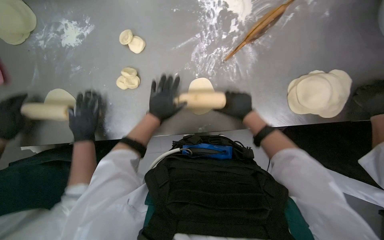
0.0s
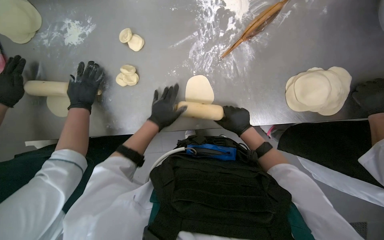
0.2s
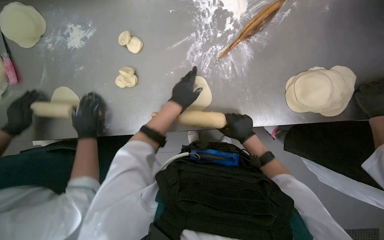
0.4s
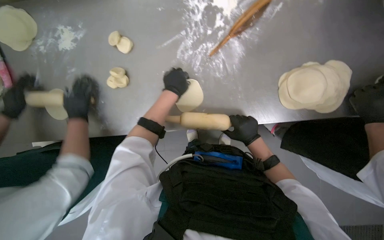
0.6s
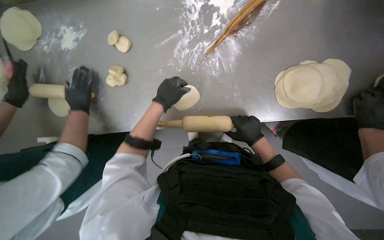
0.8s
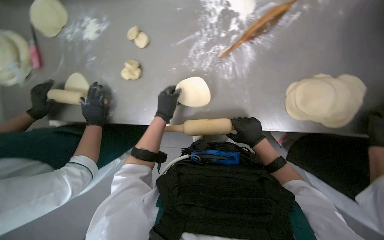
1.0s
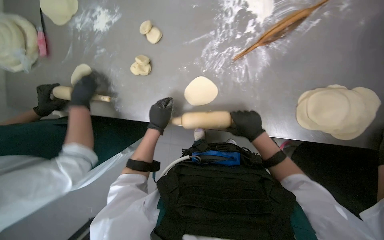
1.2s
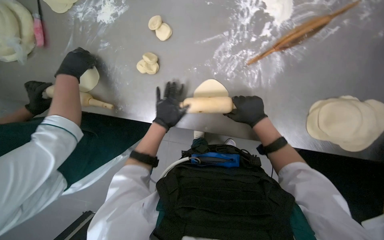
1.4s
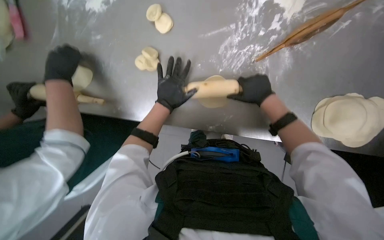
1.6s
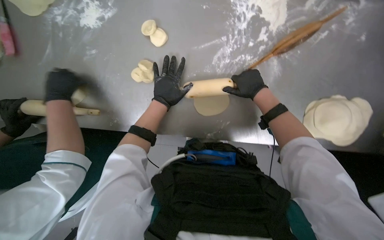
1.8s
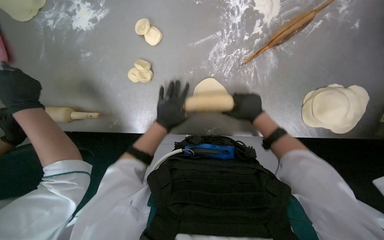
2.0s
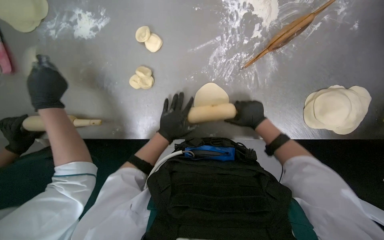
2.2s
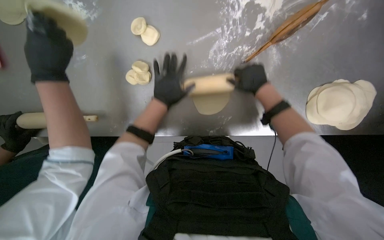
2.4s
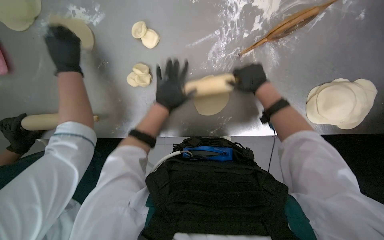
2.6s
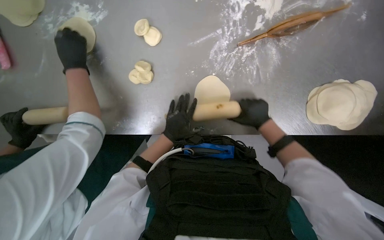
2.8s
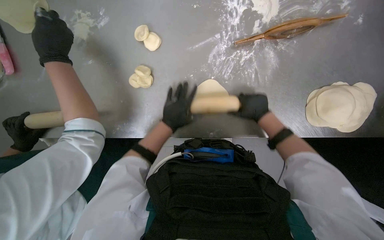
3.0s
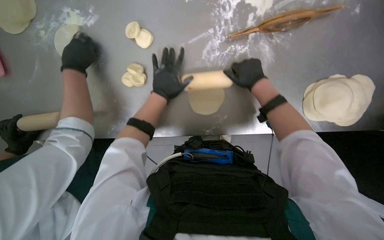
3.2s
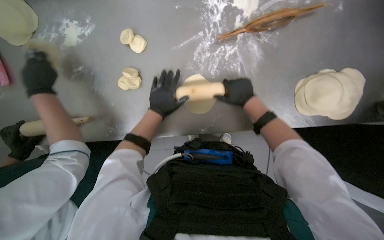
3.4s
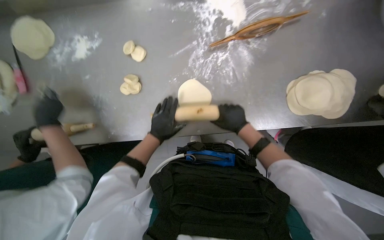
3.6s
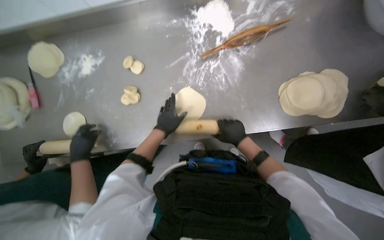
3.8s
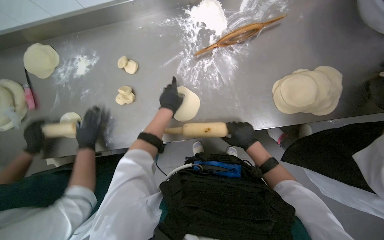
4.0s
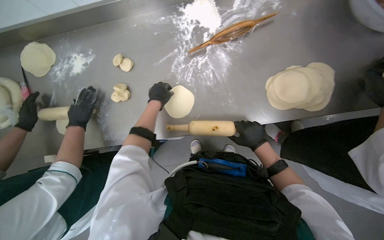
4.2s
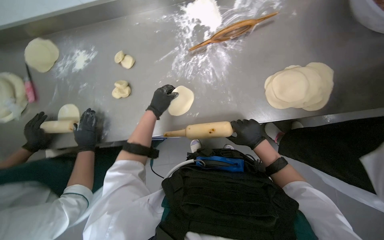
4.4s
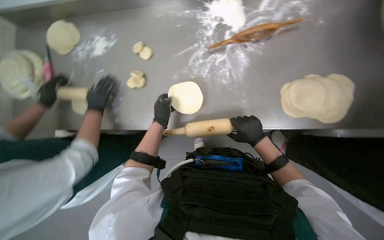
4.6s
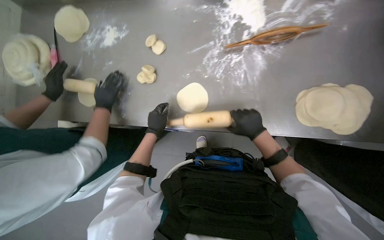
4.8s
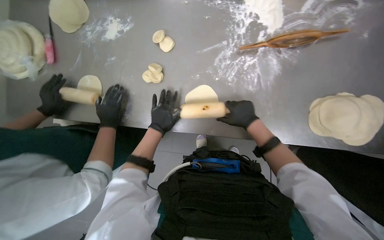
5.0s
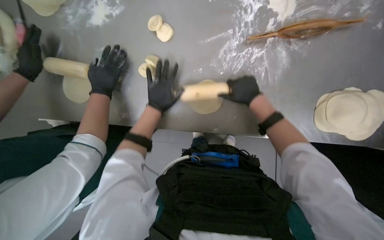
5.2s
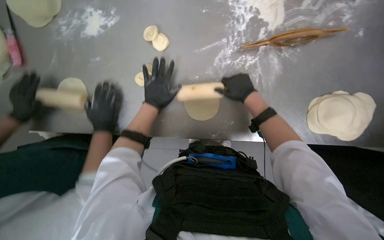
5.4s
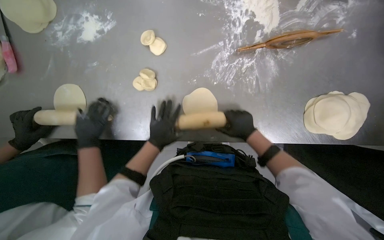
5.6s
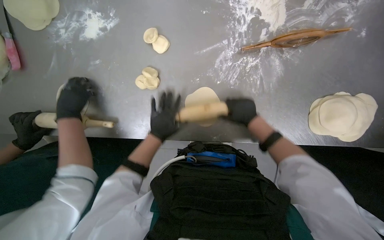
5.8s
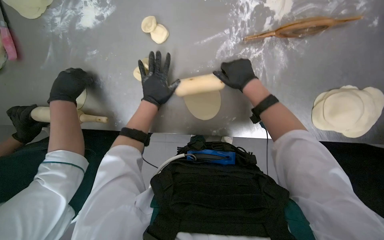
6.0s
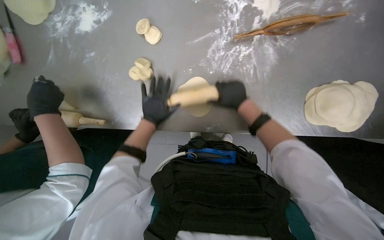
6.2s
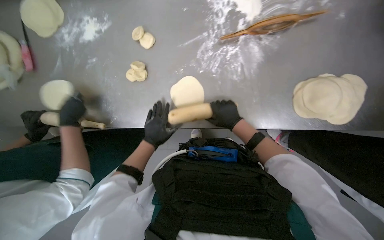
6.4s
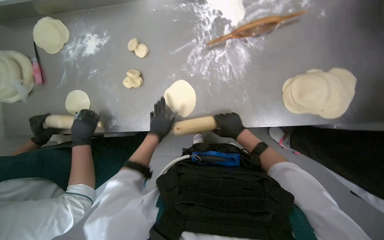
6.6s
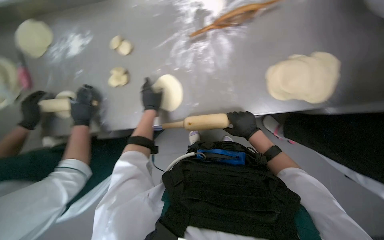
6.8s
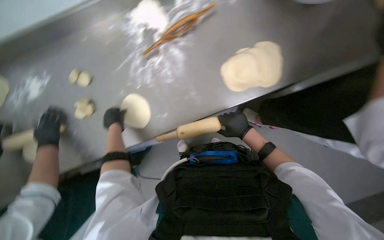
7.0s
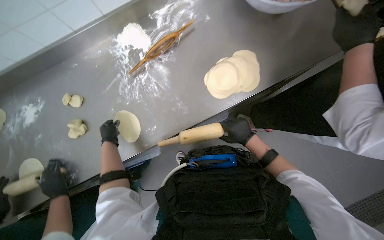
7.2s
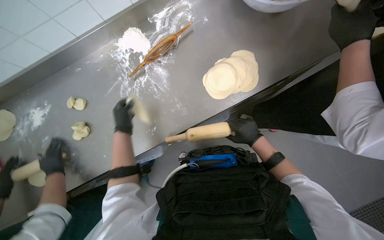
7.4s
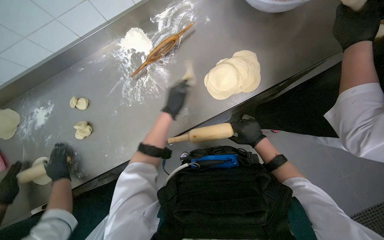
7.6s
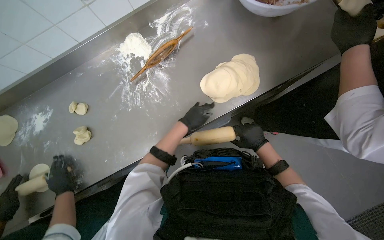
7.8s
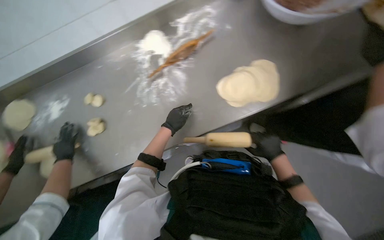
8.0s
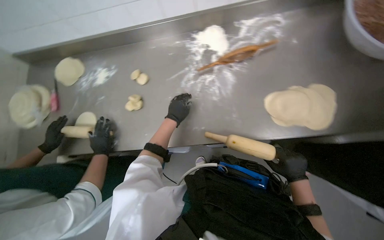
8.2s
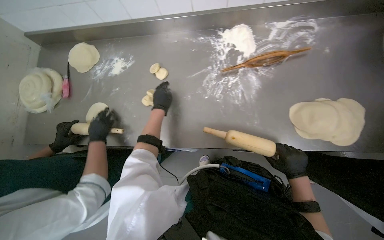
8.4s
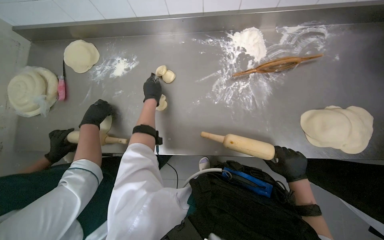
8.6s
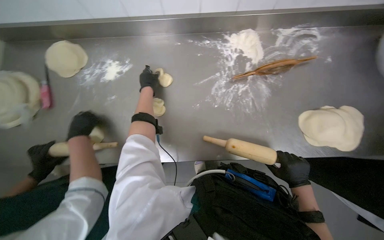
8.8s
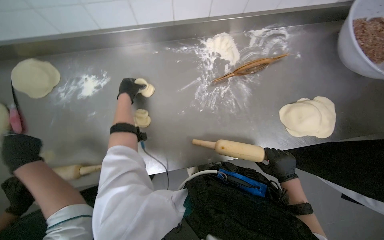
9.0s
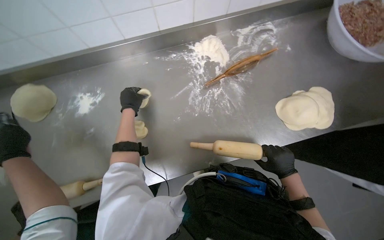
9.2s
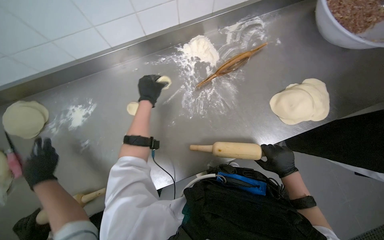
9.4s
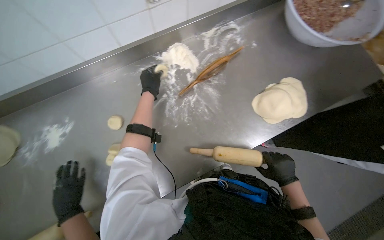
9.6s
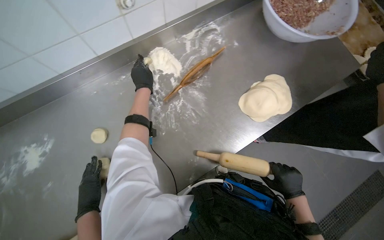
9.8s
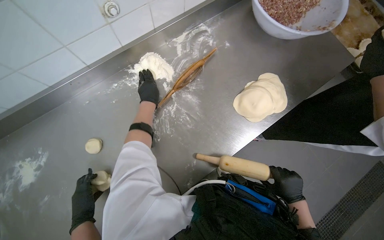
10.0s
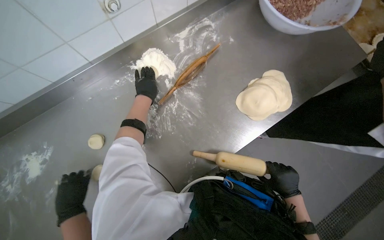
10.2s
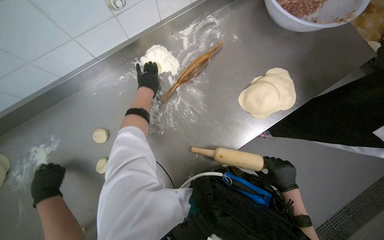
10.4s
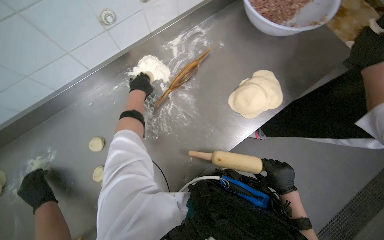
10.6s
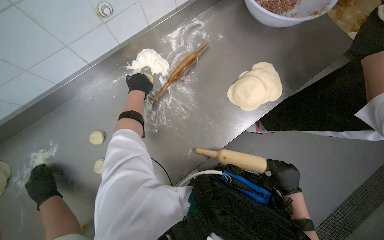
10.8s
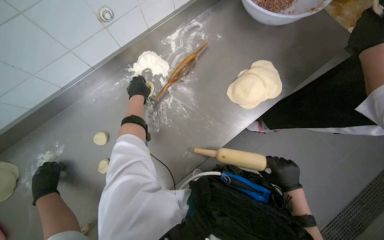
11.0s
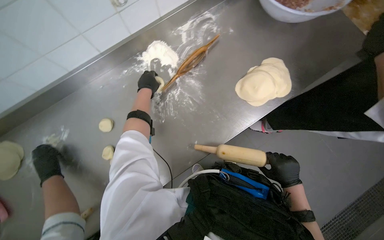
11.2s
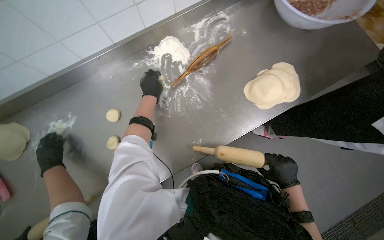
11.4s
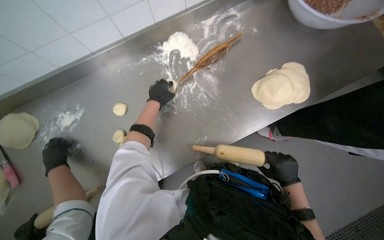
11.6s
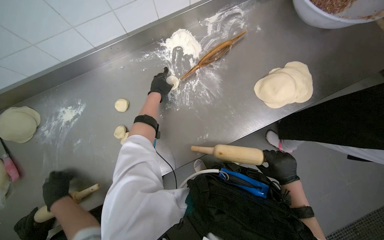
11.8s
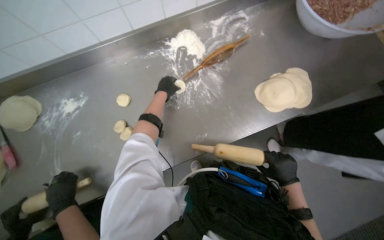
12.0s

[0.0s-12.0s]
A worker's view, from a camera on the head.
Job: preparing food.
The whole recording: Rolling dough circles. The worker uses a rolling pin to flatten small dough circles on the metal table.
0.0s to 1.6s: The right hand goes down the picture and returns, roughly 10 cm each way, while the left hand moves up and down the picture over about 15 cm, changing direction 2 times.
1.6s to 3.0s: The right hand swings up and down the picture, roughly 10 cm each way, with 2 reversals; the left hand swings up and down the picture, approximately 10 cm each way, with 2 reversals.
3.0s to 4.4s: The right hand is displaced down the picture by some 15 cm, while the left hand goes up and down the picture, roughly 15 cm each way, reversing 2 times.
4.4s to 6.0s: The camera pitches downward, by some 15 degrees. The right hand swings up and down the picture, roughly 20 cm each way, with 2 reversals; the left hand moves up and down the picture over approximately 15 cm, changing direction 3 times.
6.0s to 7.6s: The camera travels roughly 40 cm. The camera pitches upward, by about 15 degrees. The scene turns about 30 degrees counterclockwise in the picture.
7.6s to 9.0s: The left hand travels to the left and up the picture by approximately 40 cm.
9.0s to 10.4s: The left hand moves to the right, approximately 25 cm.

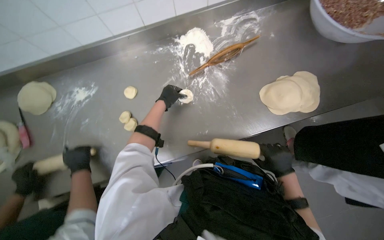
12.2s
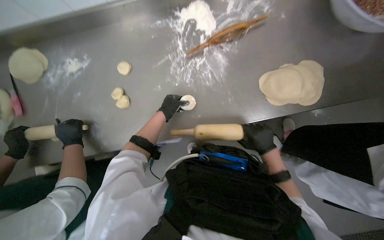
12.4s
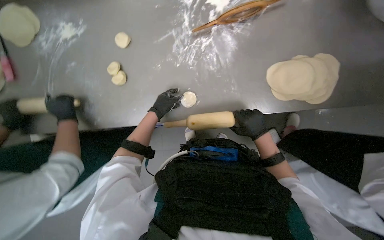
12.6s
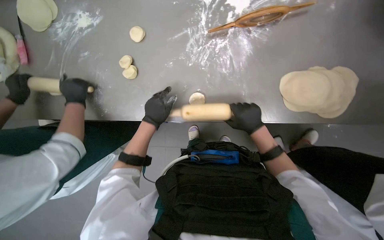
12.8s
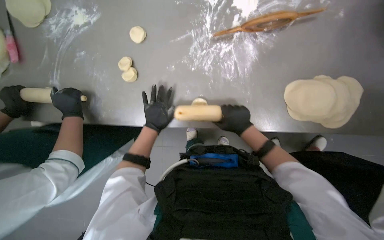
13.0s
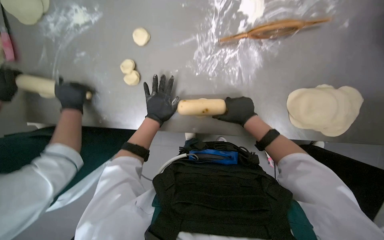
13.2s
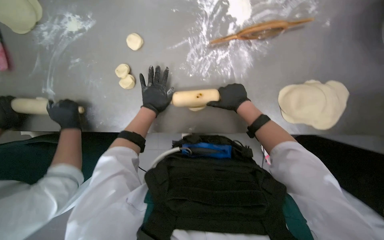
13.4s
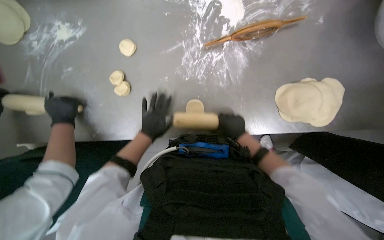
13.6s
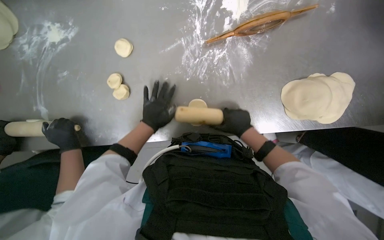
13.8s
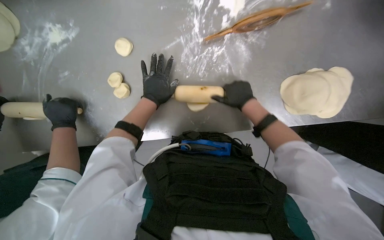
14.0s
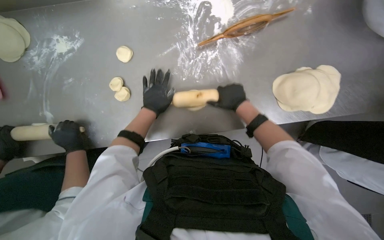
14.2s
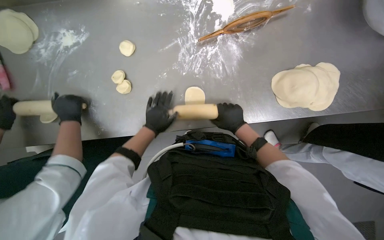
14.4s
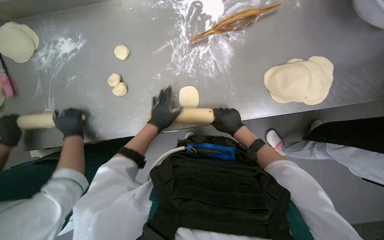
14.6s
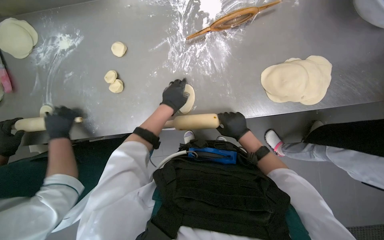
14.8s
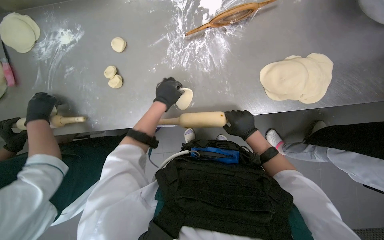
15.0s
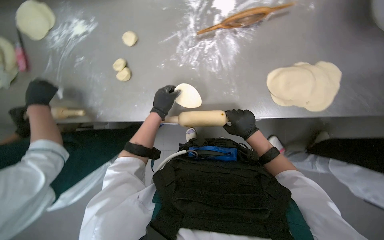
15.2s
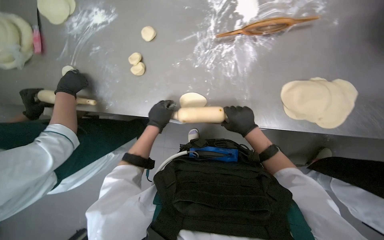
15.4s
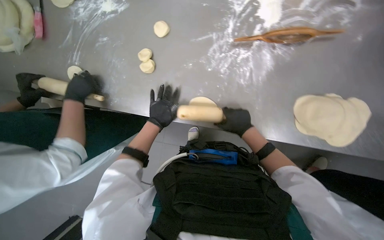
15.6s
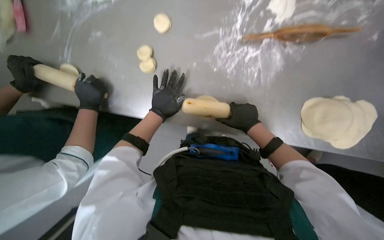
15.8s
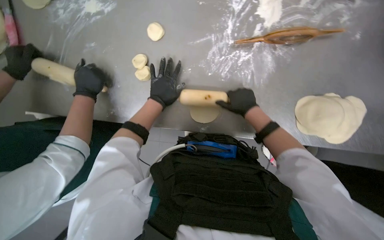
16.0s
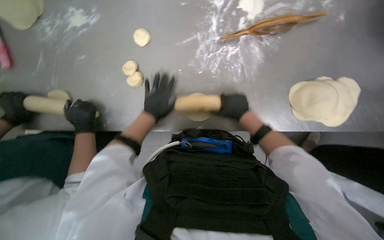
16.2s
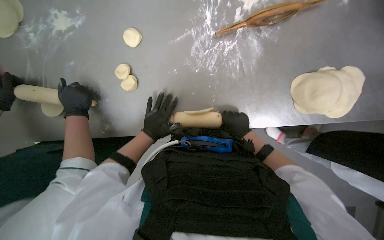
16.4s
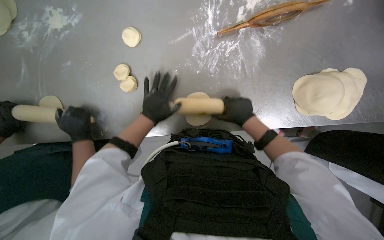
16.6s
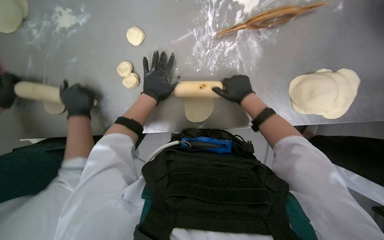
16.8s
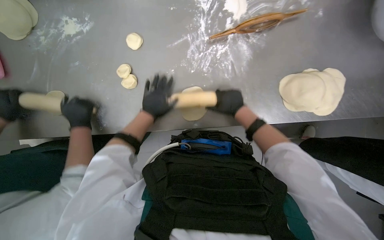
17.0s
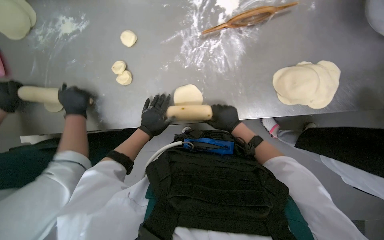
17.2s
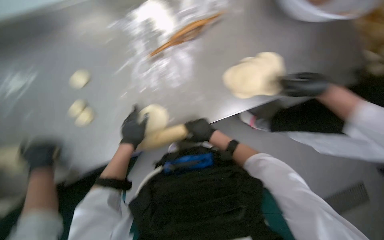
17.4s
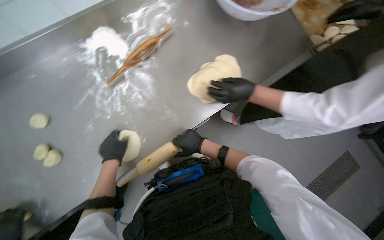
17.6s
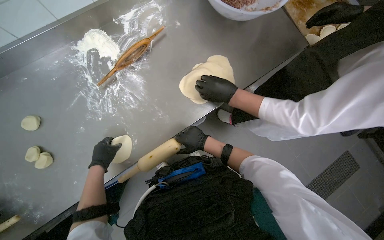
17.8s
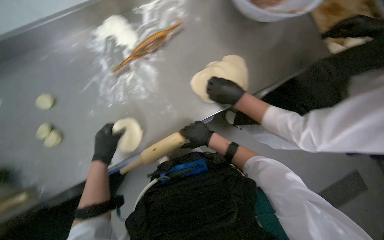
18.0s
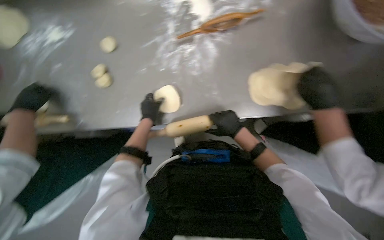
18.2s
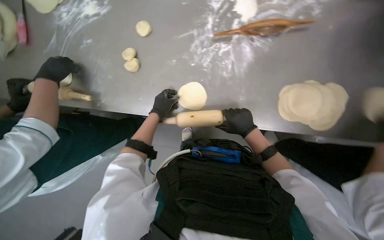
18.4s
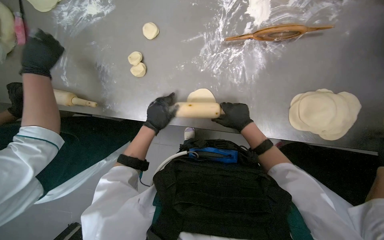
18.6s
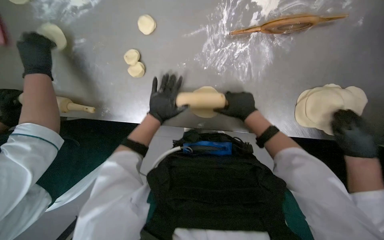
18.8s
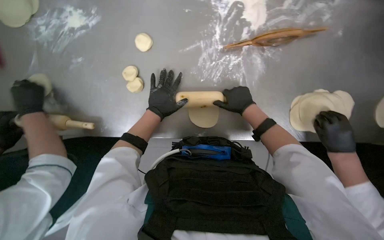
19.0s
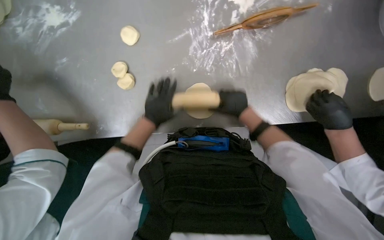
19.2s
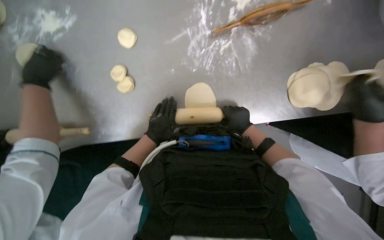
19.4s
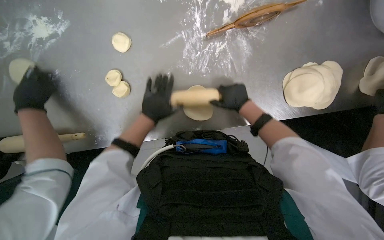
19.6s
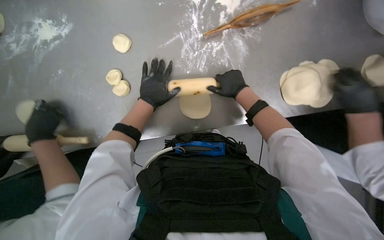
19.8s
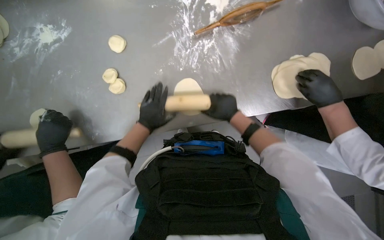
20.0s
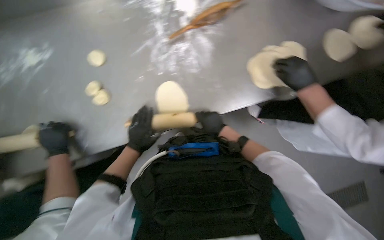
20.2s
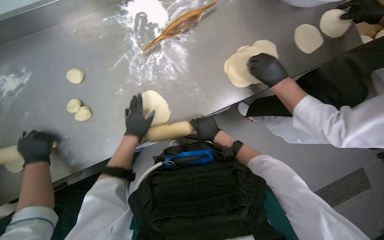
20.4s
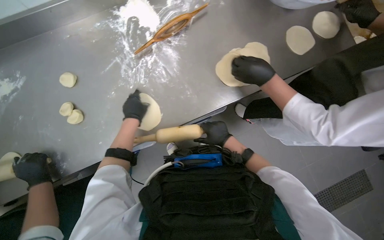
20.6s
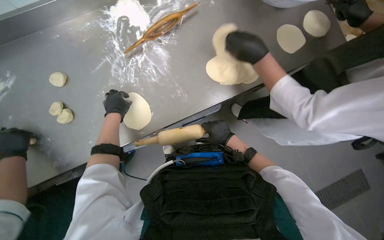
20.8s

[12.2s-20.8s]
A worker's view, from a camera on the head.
Job: preparing food.
The whole recording: Rolling dough circles. The worker uses a rolling pin to flatten small dough circles on the metal table.
12.2s to 13.6s: The view tips downward by some 15 degrees. The left hand goes about 20 cm down the picture, and goes nearer to the camera and returns, approximately 5 cm each way. The right hand heads up the picture, covering about 20 cm.
13.6s to 15.0s: The left hand swings up and down the picture, some 10 cm each way, with 2 reversals.
15.0s to 16.6s: The right hand moves up the picture, roughly 15 cm; the left hand swings up and down the picture, some 10 cm each way, with 2 reversals.
16.6s to 18.0s: The view tips upward by some 15 degrees. The scene turns about 25 degrees counterclockwise in the picture.
18.0s to 19.4s: The camera pitches downward, by about 15 degrees.
19.4s to 20.8s: The view tips upward by approximately 15 degrees. The left hand moves up and down the picture over some 15 cm, changing direction 2 times. Meanwhile the right hand travels up the picture and back again, some 10 cm each way.
